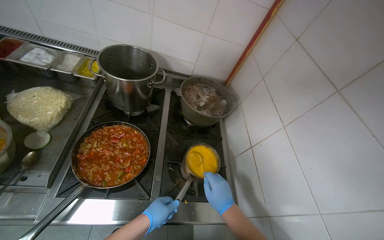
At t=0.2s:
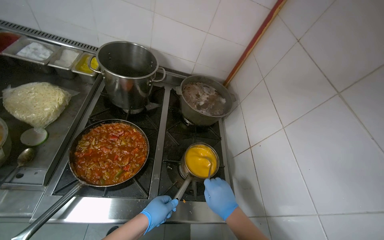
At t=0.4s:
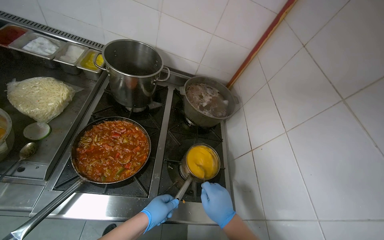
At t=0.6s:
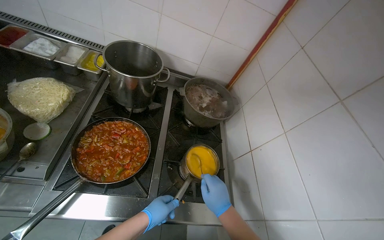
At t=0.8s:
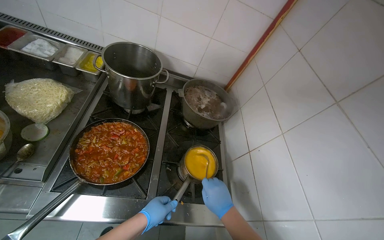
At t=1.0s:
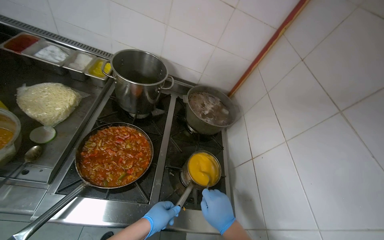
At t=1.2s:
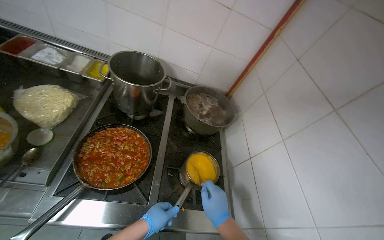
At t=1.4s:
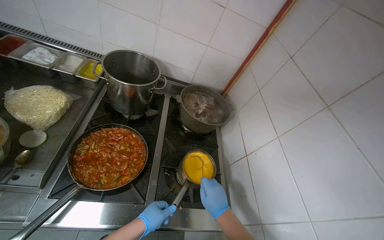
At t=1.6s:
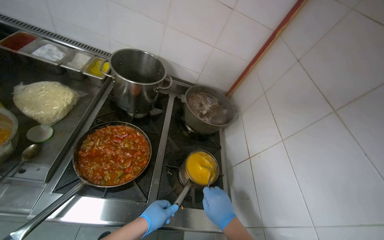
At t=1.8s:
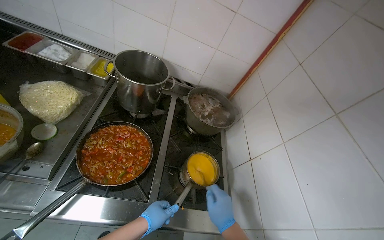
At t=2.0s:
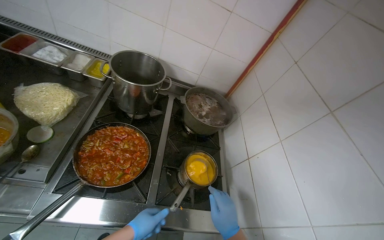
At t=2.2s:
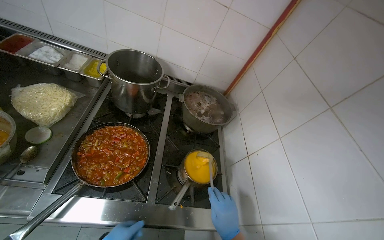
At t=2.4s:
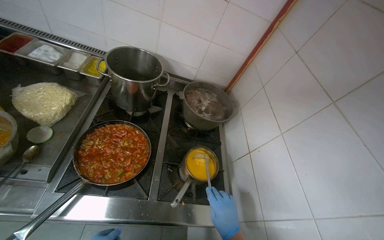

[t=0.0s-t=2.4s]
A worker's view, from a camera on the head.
Job: cooking food.
The whole recording: Heating sauce in pot. The worker fetches a pot of sauce from the refrigerator, adds water, and heats it on the stove while stirring.
t=0.0s to t=1.2s: The hands work in one place, with small movements.

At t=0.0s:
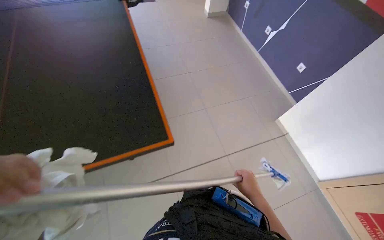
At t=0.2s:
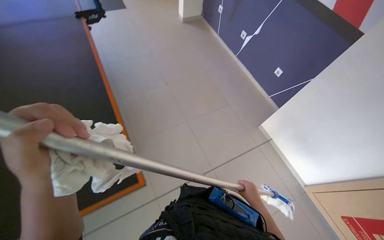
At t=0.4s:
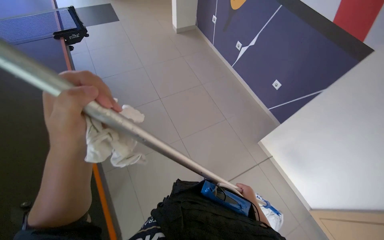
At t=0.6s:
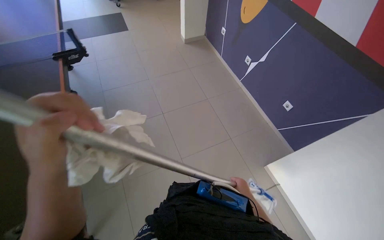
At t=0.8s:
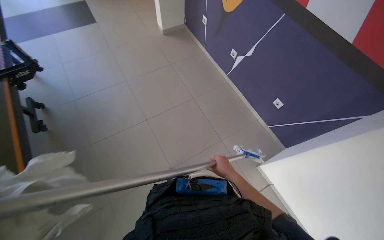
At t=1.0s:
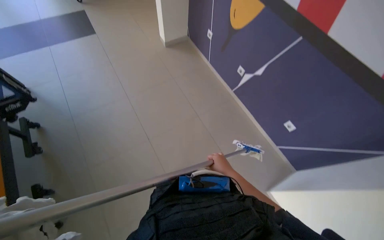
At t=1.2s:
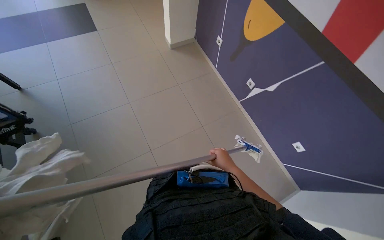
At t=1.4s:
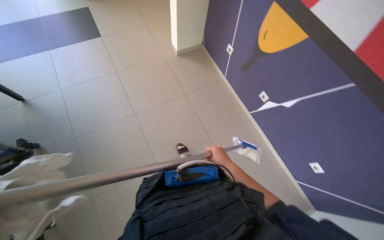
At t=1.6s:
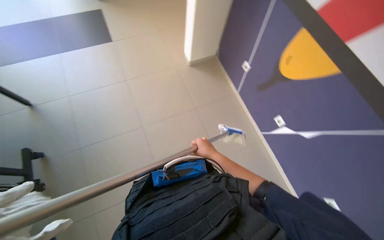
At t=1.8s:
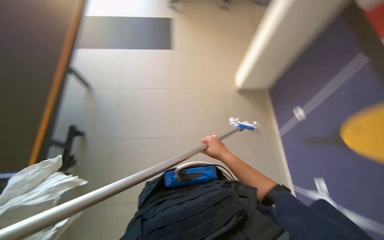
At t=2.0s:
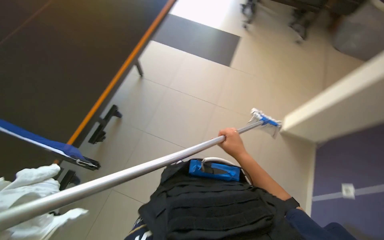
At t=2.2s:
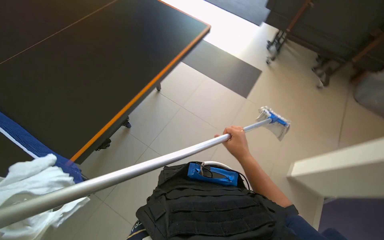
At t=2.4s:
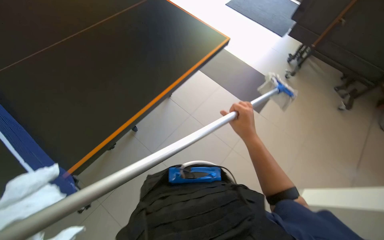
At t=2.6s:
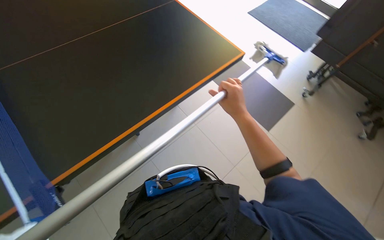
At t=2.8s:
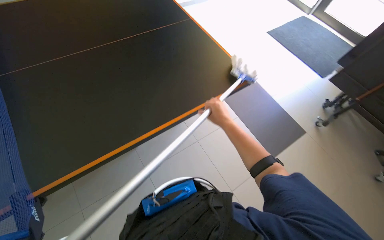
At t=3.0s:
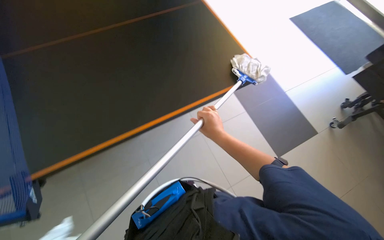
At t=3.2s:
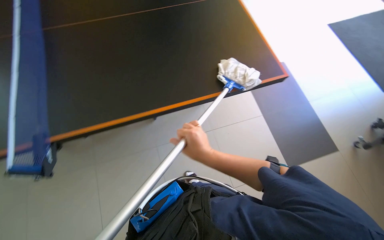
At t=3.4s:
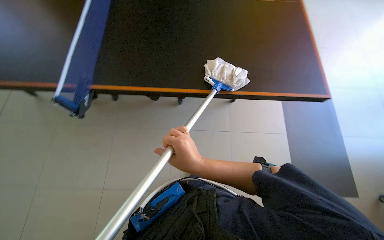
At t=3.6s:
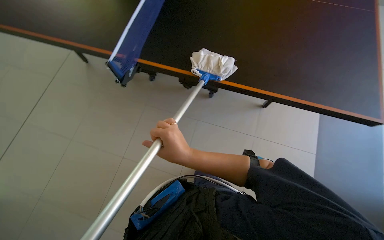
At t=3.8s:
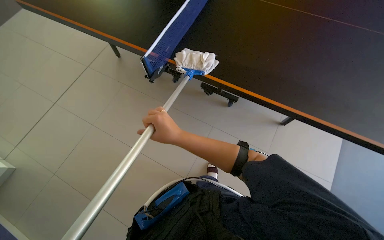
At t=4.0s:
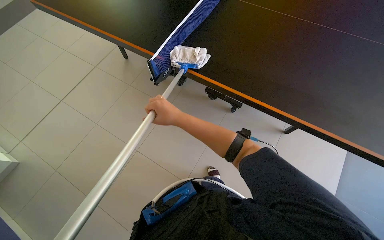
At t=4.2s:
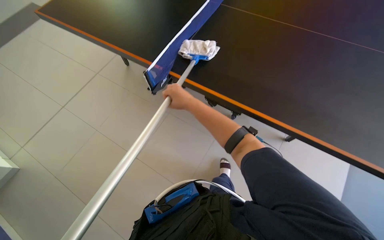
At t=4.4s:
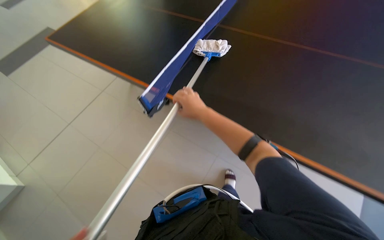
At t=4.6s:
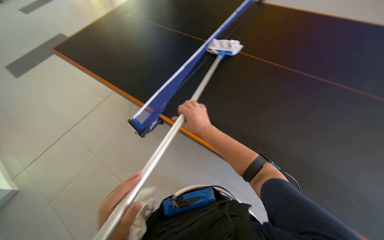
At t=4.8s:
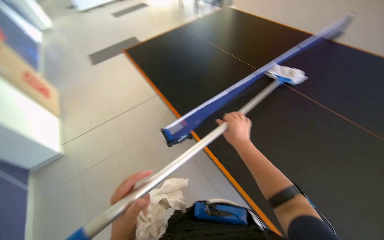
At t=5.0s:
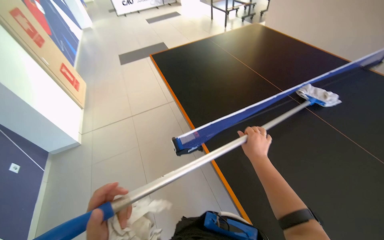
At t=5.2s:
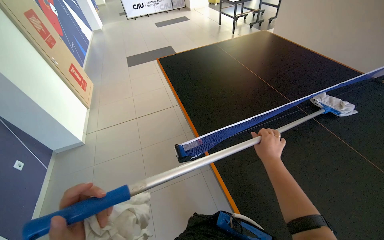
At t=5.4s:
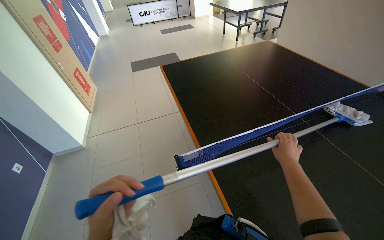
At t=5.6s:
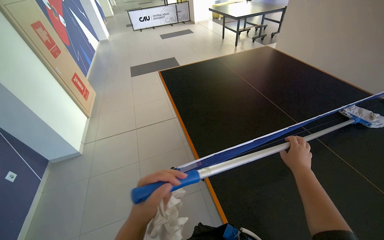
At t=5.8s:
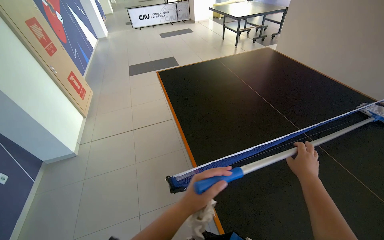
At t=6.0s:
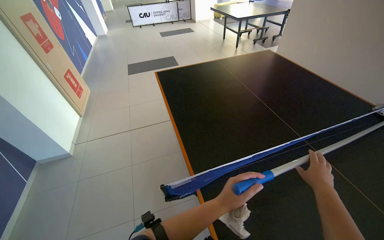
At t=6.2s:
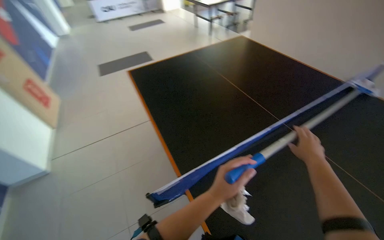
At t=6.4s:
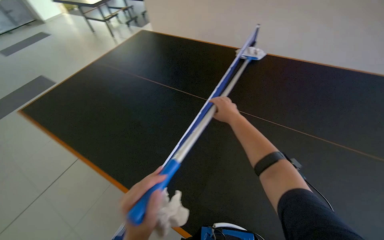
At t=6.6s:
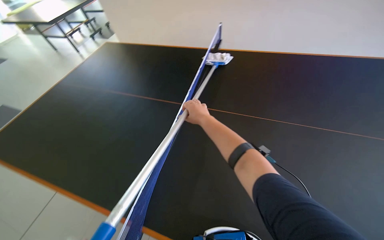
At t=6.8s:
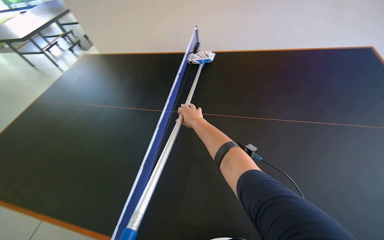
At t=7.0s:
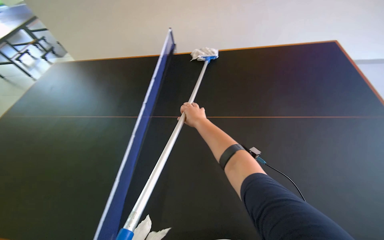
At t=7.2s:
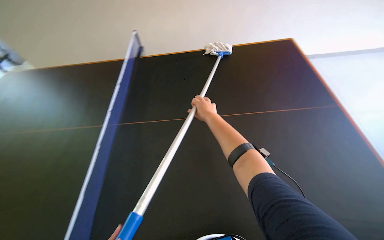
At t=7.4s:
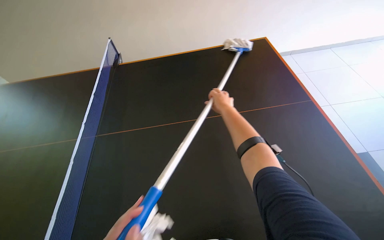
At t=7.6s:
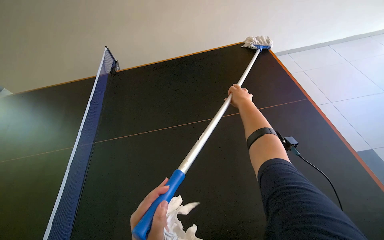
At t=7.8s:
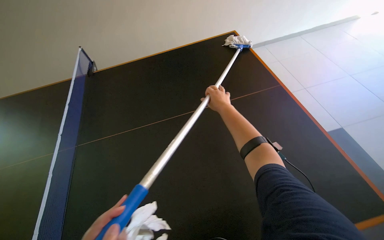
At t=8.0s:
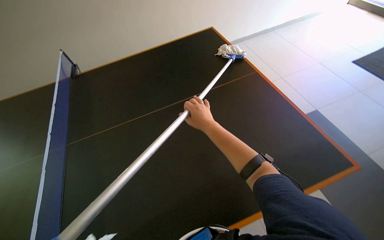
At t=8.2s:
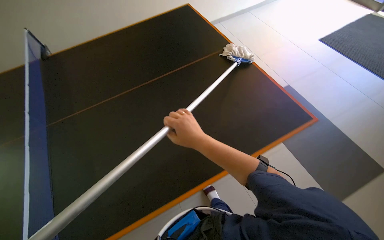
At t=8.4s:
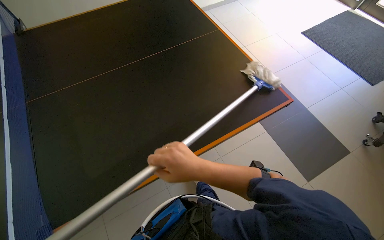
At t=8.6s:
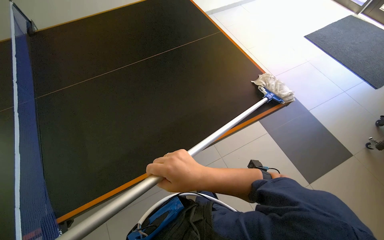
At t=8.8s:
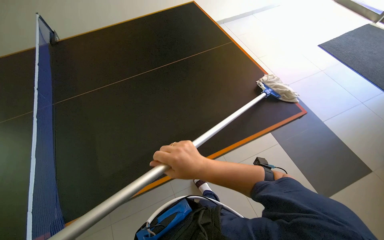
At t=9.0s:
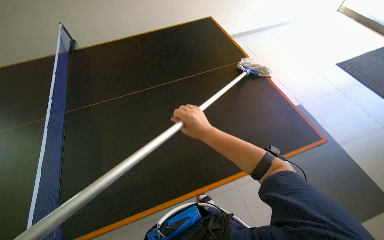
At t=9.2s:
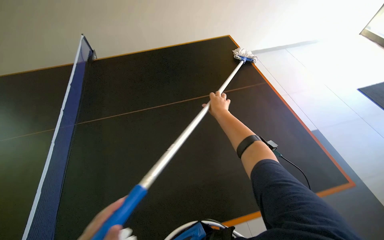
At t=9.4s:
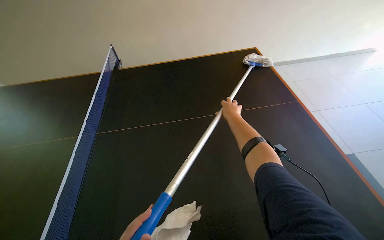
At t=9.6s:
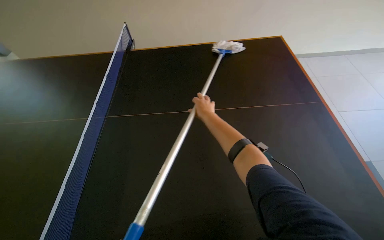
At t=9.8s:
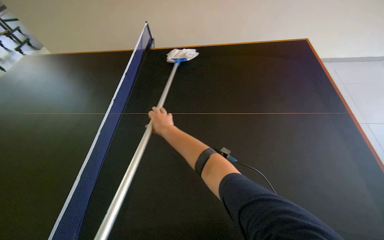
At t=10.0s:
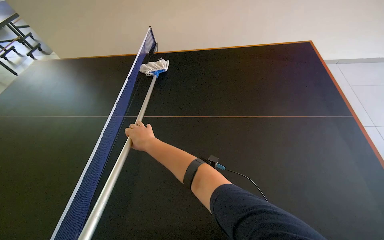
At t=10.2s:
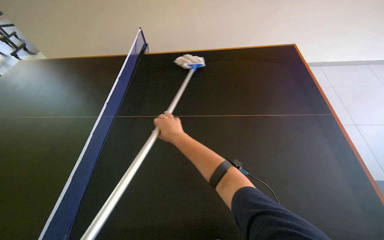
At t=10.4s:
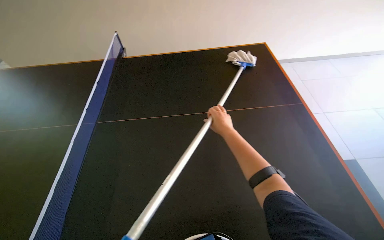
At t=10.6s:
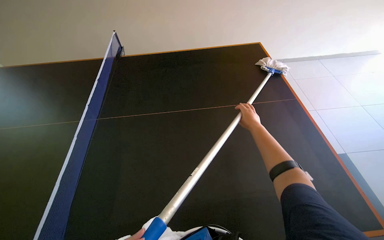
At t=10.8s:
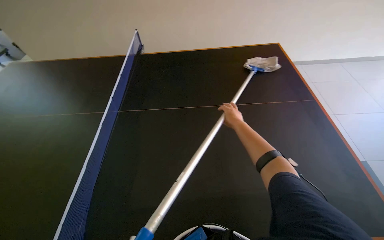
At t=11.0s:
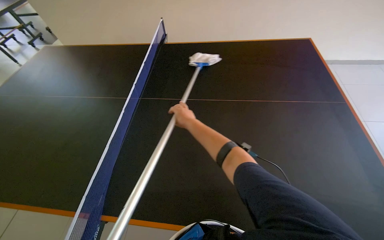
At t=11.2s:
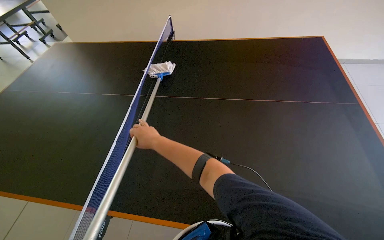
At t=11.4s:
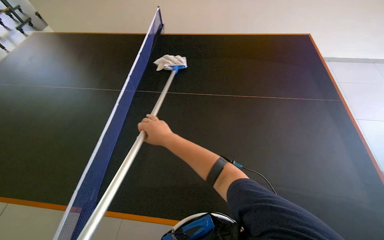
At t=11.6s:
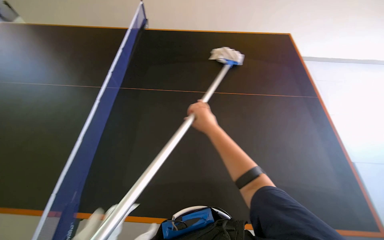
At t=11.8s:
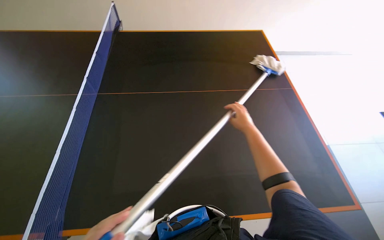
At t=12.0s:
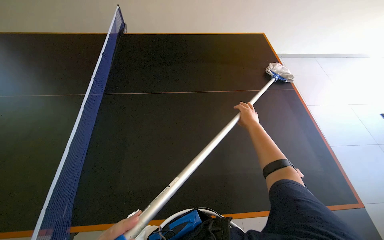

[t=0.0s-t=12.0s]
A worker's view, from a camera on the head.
Job: cleaning windows.
The whole recording: Cleaning glass windows/doors. The worker cleans glass windows and doors using a long-handled tool with a cloth.
t=0.0s to t=1.6s: The wearer moves about 1.5 m.
t=1.6s to t=3.0s: The camera is carried some 70 cm. The wearer's head swings about 55 degrees to the left.
t=4.4s to t=6.0s: The head rotates approximately 40 degrees to the left.
t=6.0s to t=7.6s: The head rotates some 75 degrees to the right.
t=7.6s to t=9.0s: The right hand moves down the picture and to the left, roughly 15 cm.
t=9.0s to t=10.4s: The right hand moves left and right over about 30 cm, changing direction 2 times.
t=10.4s to t=12.0s: The right hand goes left and right, roughly 35 cm each way, reversing 2 times.

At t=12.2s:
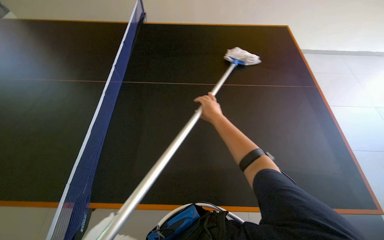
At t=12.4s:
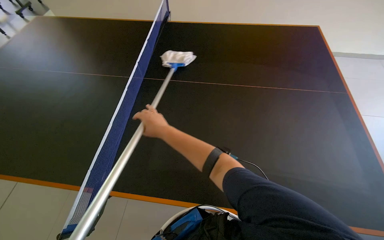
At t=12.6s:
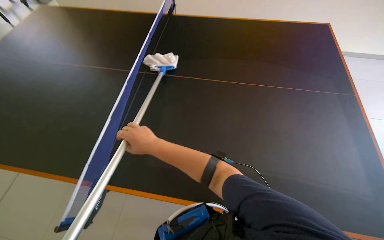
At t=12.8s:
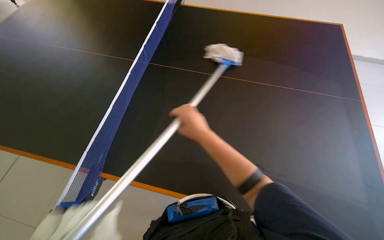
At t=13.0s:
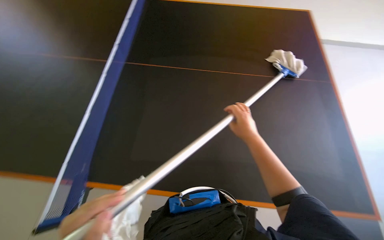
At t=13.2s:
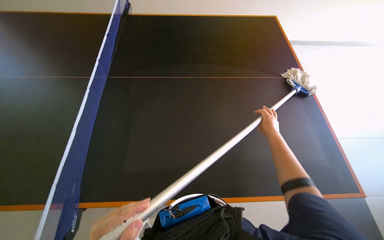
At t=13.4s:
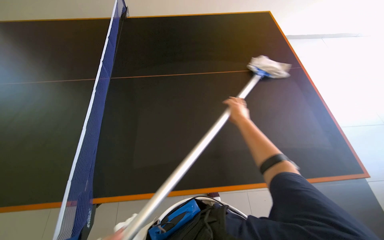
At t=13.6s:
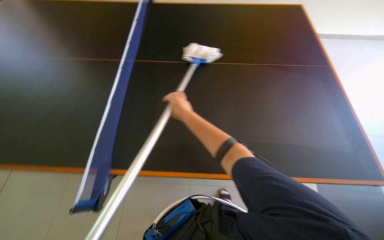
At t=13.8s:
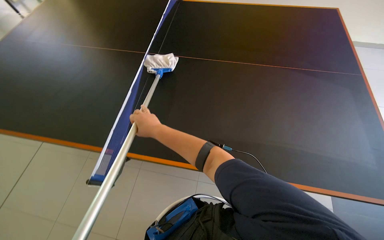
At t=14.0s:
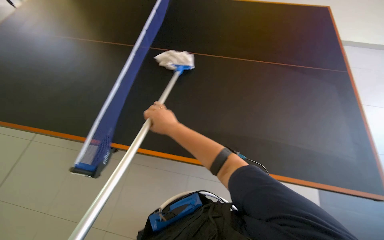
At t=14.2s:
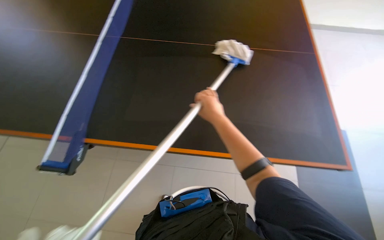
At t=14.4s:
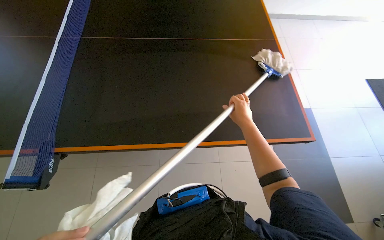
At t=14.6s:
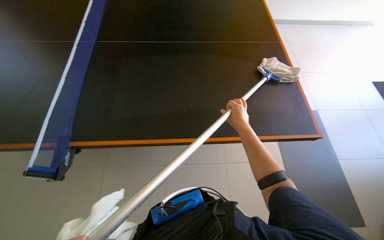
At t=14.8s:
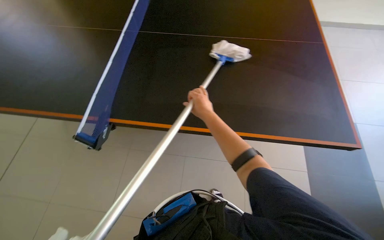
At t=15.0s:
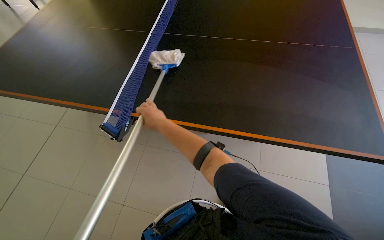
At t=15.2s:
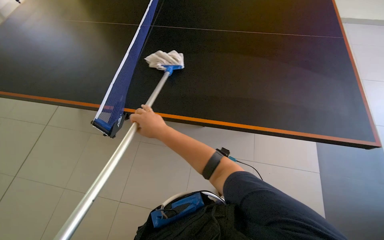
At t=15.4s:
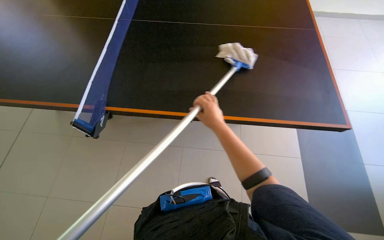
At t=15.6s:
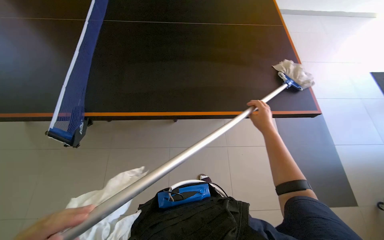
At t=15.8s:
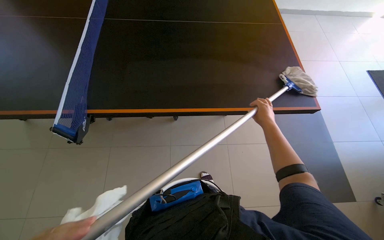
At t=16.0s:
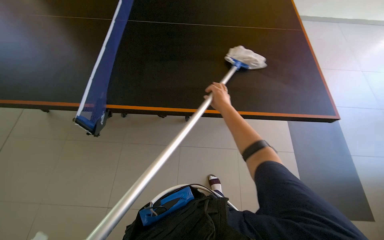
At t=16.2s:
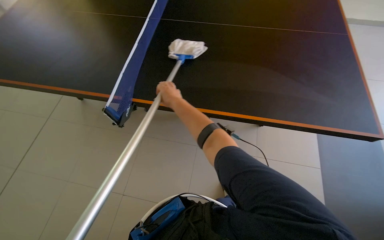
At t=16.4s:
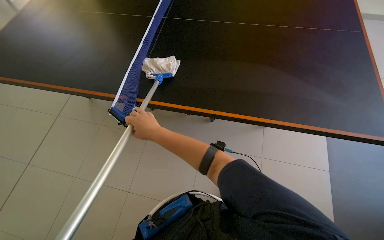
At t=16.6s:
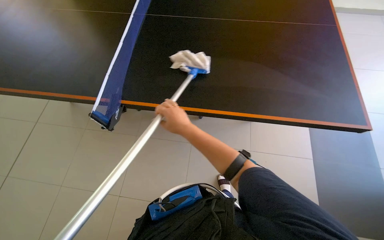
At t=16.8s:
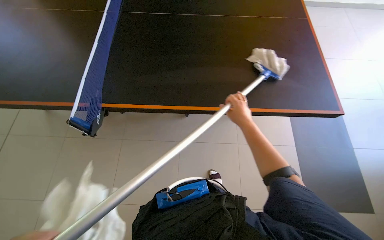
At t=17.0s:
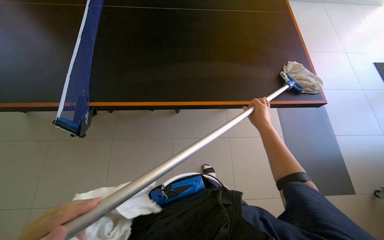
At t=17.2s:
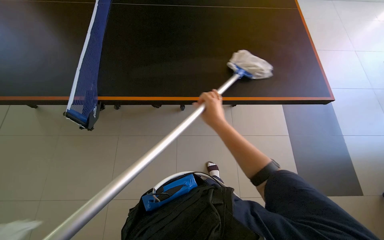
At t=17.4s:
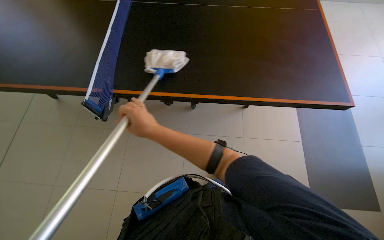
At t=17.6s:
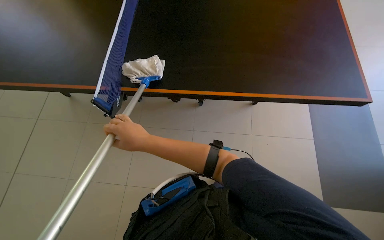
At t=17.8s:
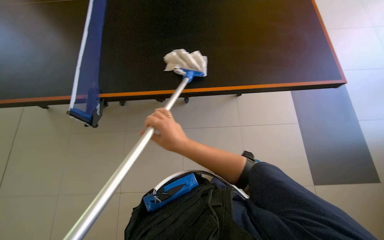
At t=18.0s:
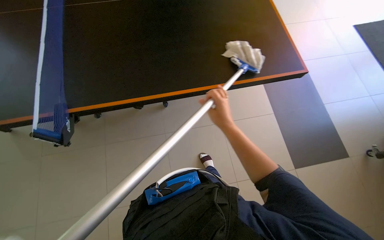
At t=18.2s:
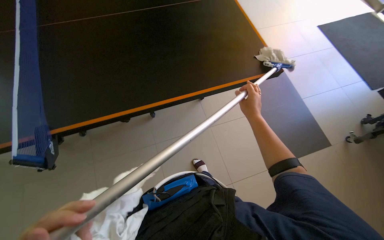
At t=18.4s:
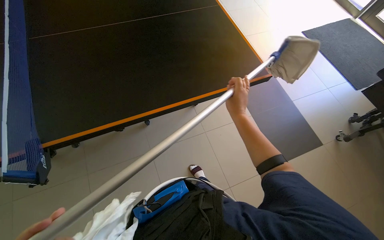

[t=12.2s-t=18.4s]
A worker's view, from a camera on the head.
Job: cleaning windows.
The whole recording: Cleaning glass windows/doors. The worker cleans glass windows and doors using a long-handled tool with a cloth.
t=12.2s to t=13.8s: The right hand moves left and right over approximately 40 cm, changing direction 2 times.
t=13.8s to t=15.4s: The right hand goes left and right, roughly 30 cm each way, reversing 2 times.
t=15.4s to t=16.8s: The right hand goes left and right, approximately 35 cm each way, reversing 2 times.
t=16.8s to t=18.4s: The head turns to the right by roughly 25 degrees.
